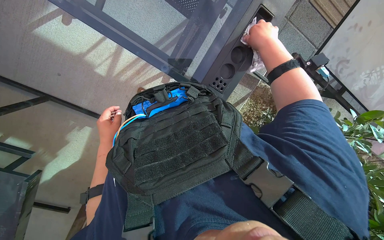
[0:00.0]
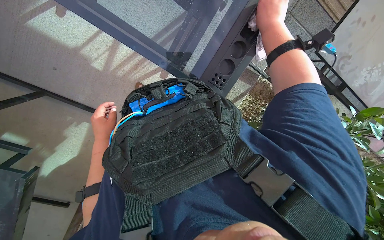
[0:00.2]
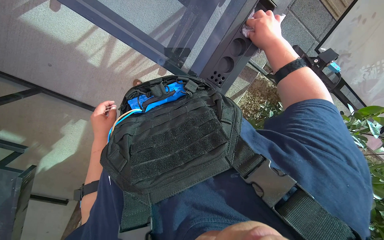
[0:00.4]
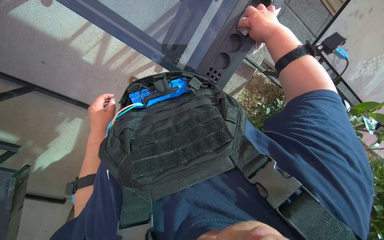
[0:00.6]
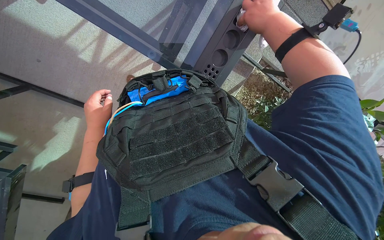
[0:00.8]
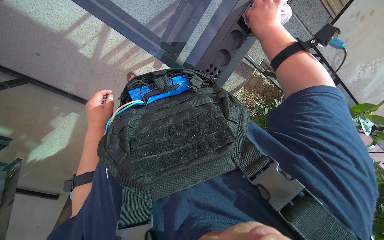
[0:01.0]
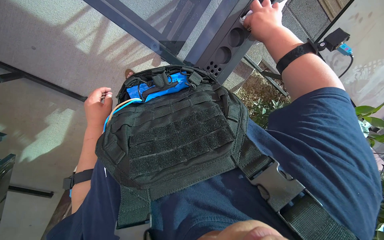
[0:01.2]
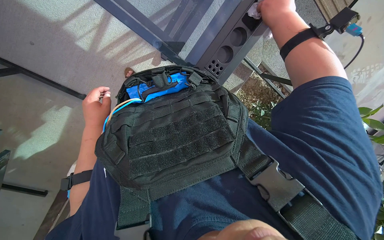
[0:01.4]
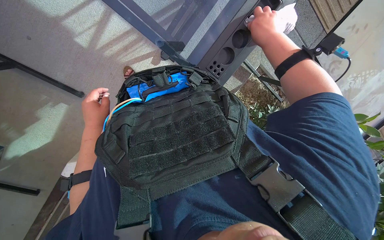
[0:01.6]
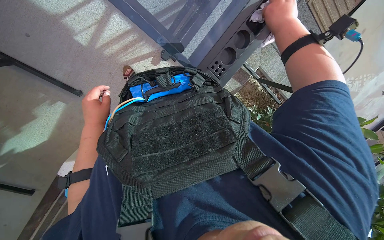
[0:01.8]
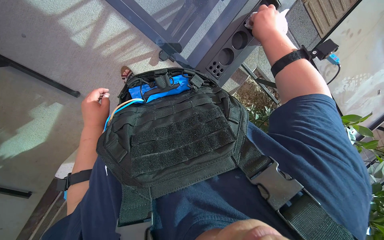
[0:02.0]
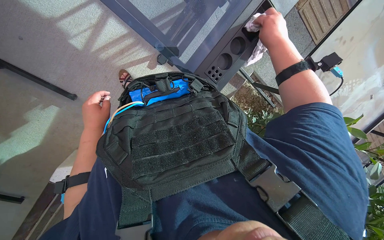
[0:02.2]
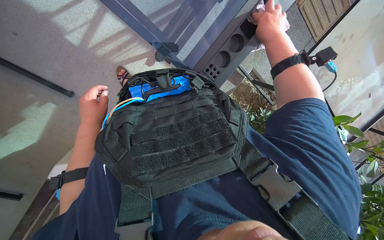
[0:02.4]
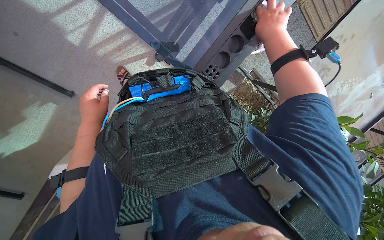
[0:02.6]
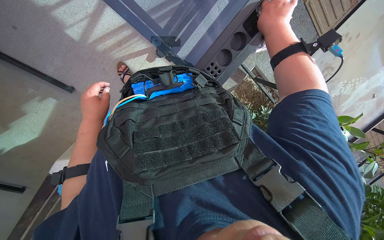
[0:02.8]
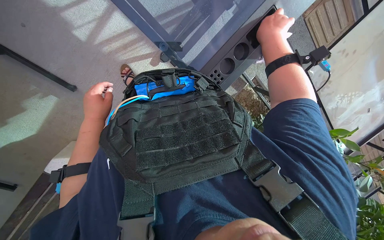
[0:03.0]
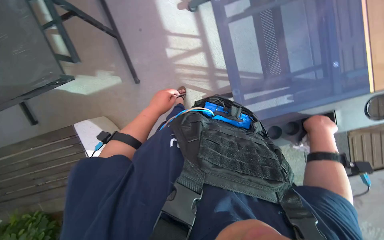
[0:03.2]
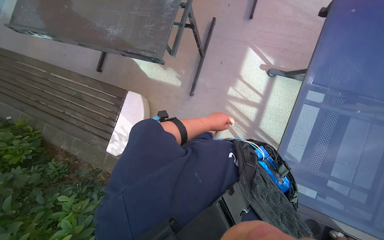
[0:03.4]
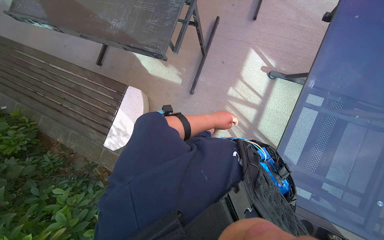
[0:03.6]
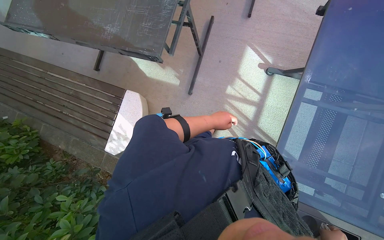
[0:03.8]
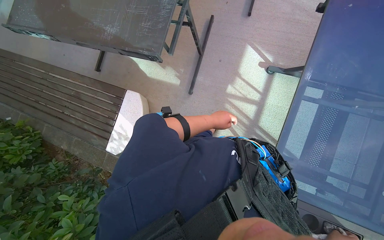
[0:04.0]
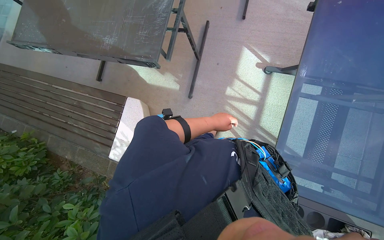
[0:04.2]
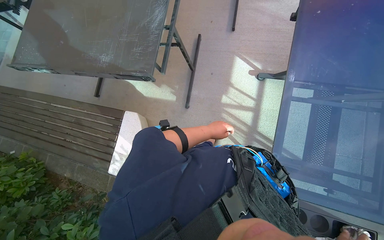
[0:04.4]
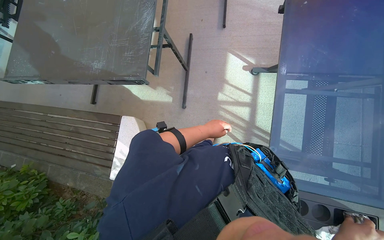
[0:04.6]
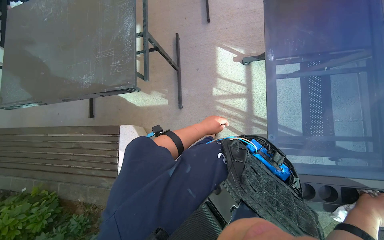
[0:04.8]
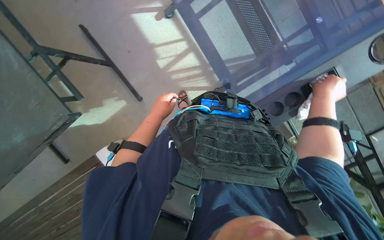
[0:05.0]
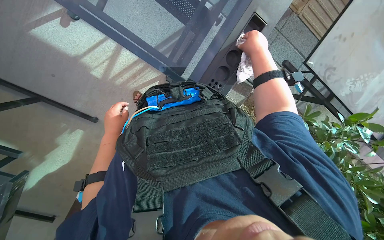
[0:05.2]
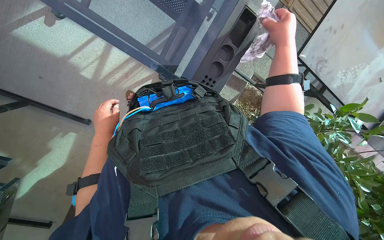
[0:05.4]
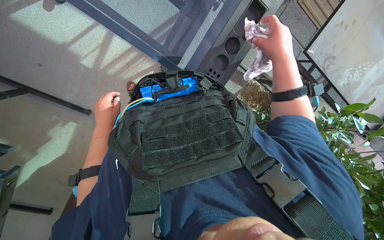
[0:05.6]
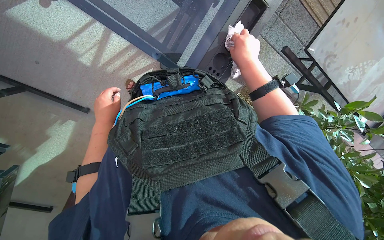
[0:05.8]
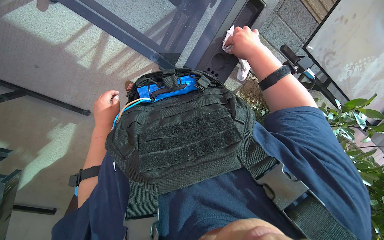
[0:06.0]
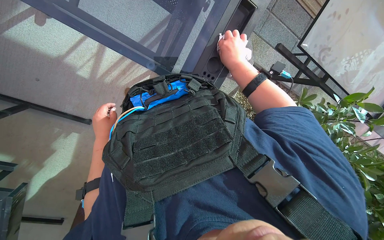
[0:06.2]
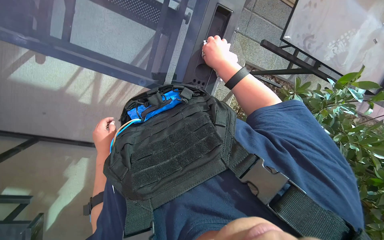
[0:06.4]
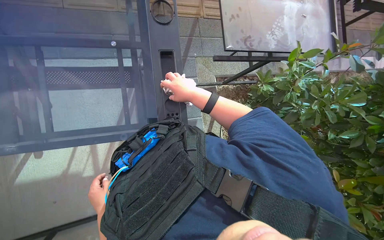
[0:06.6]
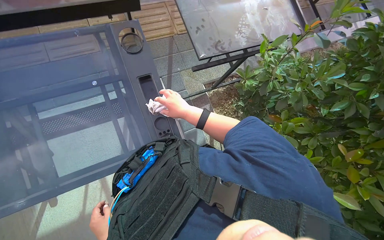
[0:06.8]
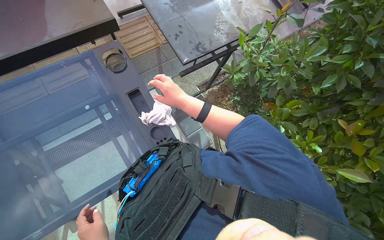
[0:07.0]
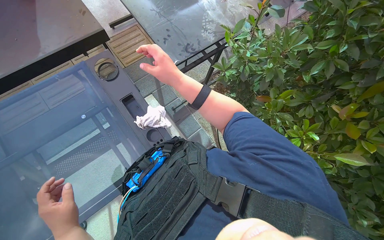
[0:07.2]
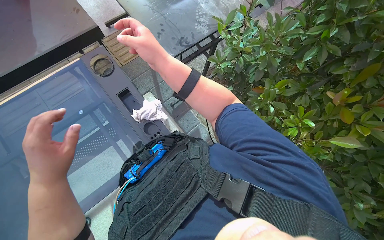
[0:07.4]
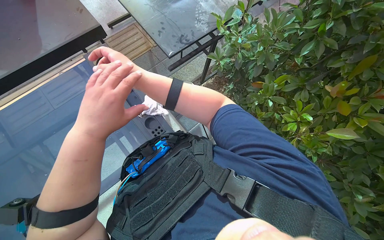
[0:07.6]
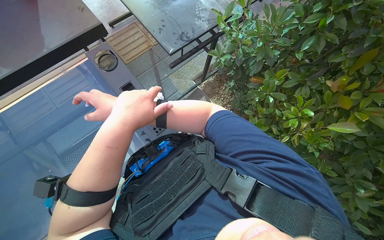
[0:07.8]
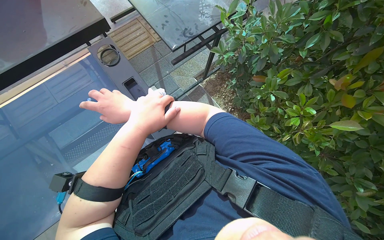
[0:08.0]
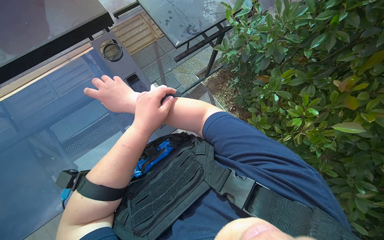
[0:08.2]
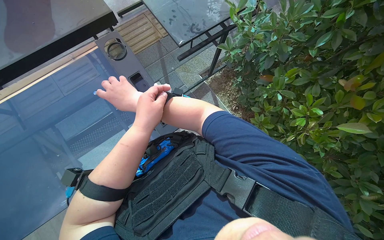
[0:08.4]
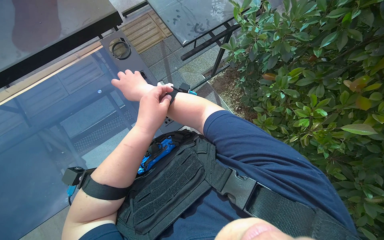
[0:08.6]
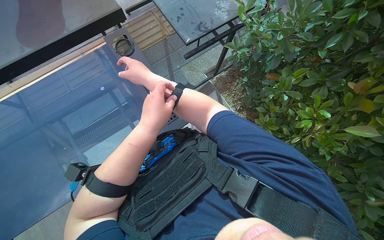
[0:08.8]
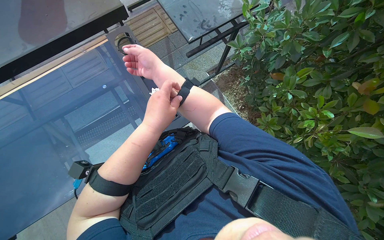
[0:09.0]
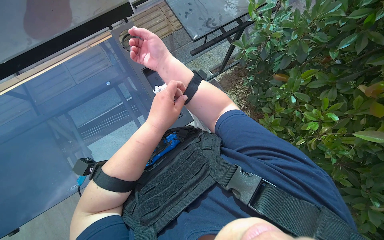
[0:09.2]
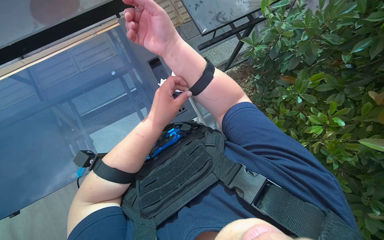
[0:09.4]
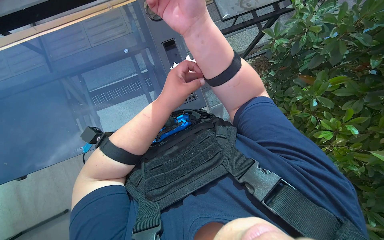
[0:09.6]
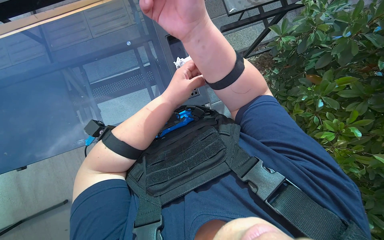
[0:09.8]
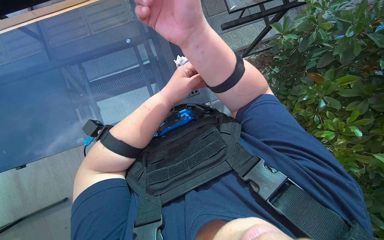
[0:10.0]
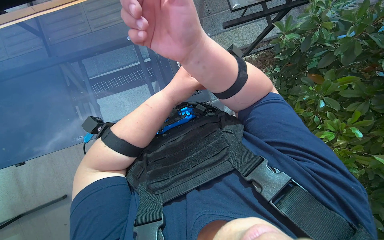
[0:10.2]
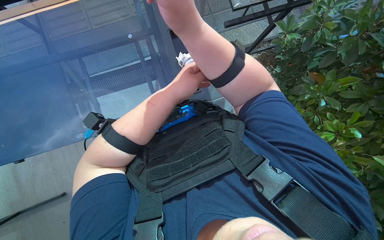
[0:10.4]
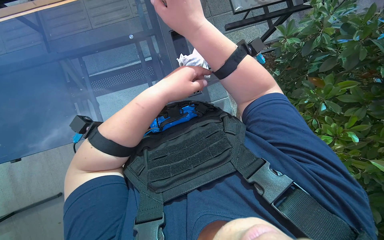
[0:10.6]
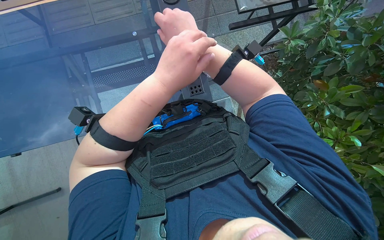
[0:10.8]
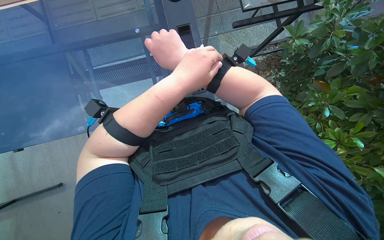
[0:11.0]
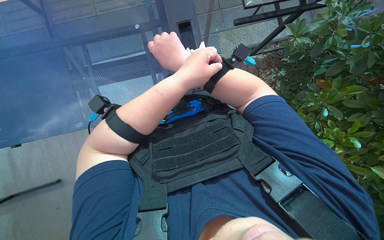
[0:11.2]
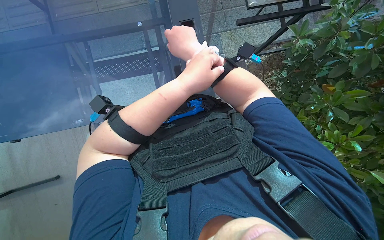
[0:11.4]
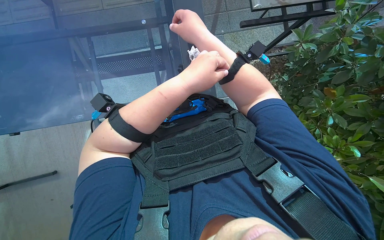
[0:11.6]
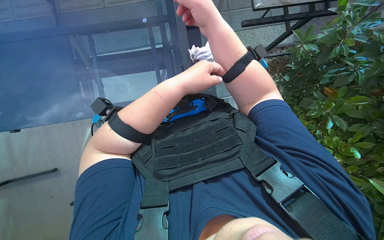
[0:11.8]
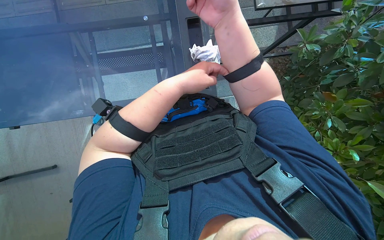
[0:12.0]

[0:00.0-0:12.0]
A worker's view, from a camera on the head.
Job: wiping surfaces.
The whole recording: Wiping glass table. The worker wipes the glass table with a white cloth.
0:00.0 to 0:03.0: The hands are busy where they are.
0:03.0 to 0:04.4: The wearer looks about 60 degrees further to the left. The wearer looks some 30 degrees further upward.
0:04.4 to 0:06.0: The head rotates some 75 degrees to the right. The view tilts some 25 degrees downward.
0:06.0 to 0:07.6: The view tilts roughly 20 degrees upward. The scene rotates counterclockwise by roughly 60 degrees.
0:09.0 to 0:10.4: The right hand is displaced nearer to the camera by roughly 10 cm.
0:10.4 to 0:12.0: The right hand goes roughly 10 cm farther from the camera.

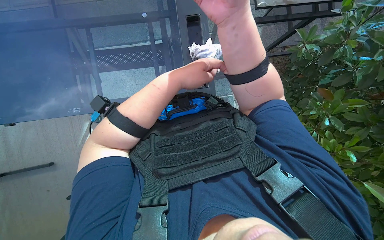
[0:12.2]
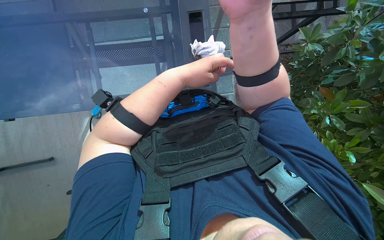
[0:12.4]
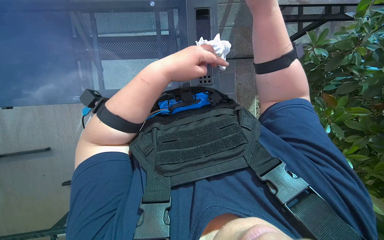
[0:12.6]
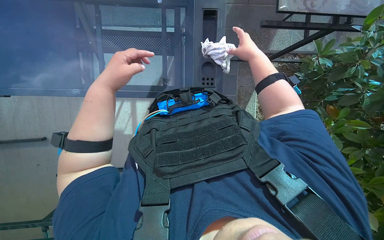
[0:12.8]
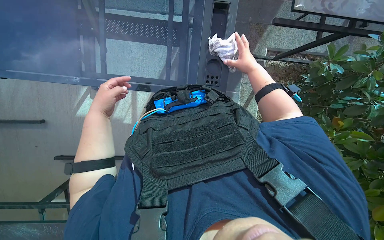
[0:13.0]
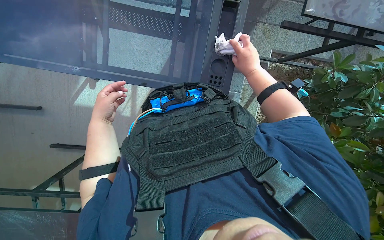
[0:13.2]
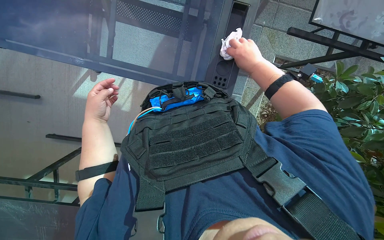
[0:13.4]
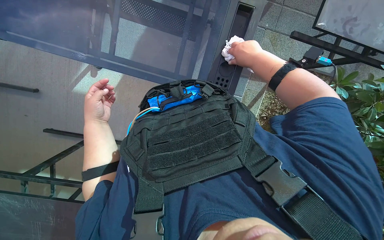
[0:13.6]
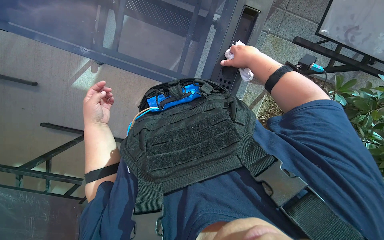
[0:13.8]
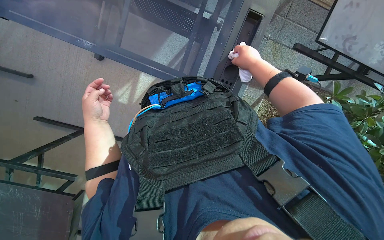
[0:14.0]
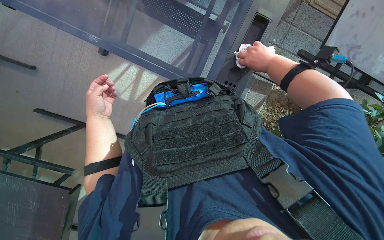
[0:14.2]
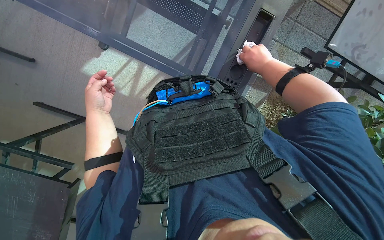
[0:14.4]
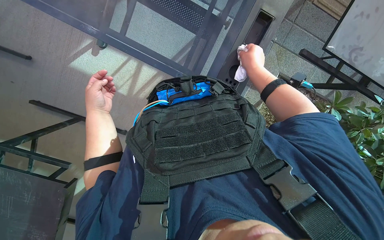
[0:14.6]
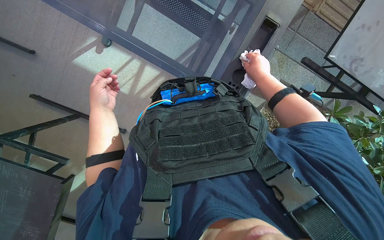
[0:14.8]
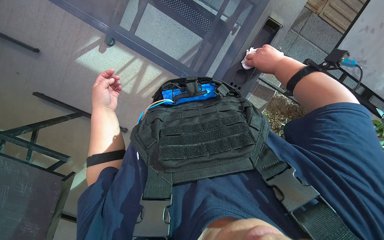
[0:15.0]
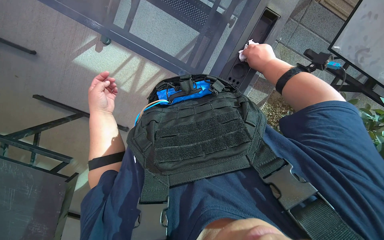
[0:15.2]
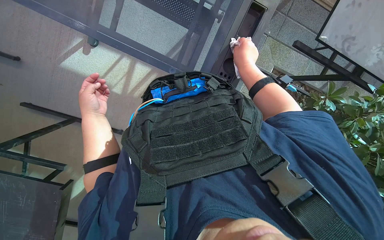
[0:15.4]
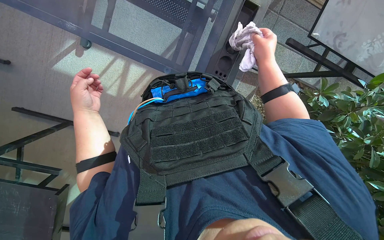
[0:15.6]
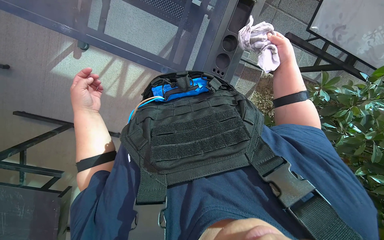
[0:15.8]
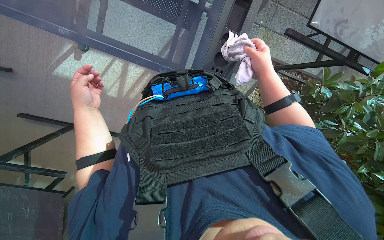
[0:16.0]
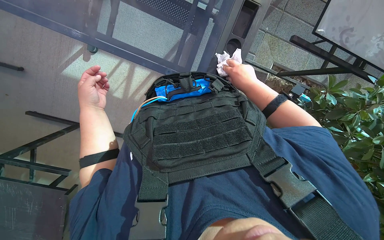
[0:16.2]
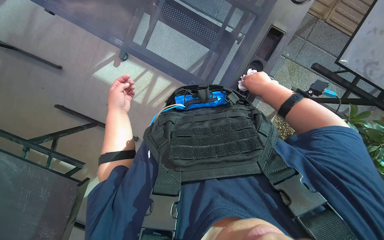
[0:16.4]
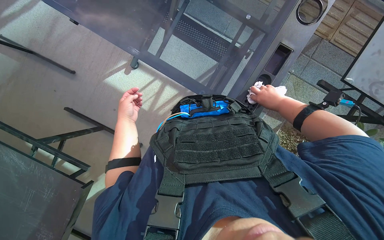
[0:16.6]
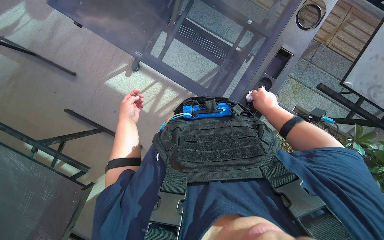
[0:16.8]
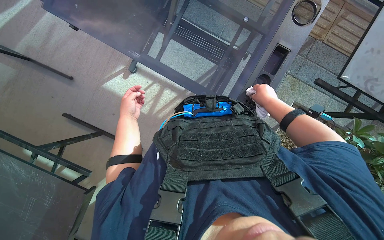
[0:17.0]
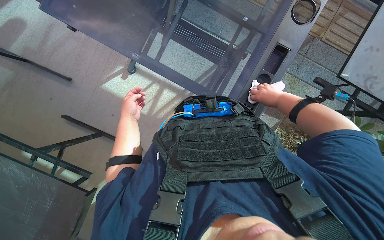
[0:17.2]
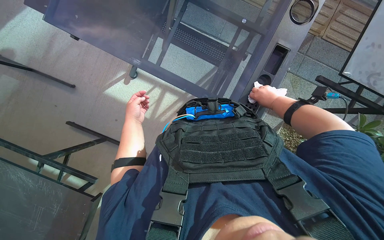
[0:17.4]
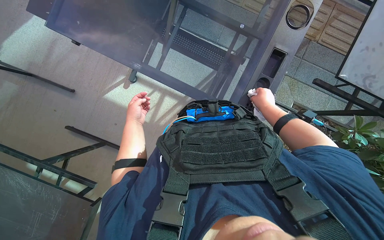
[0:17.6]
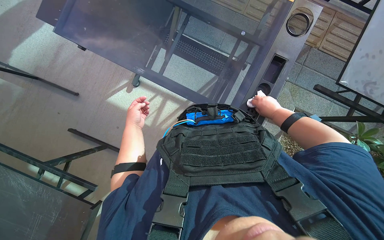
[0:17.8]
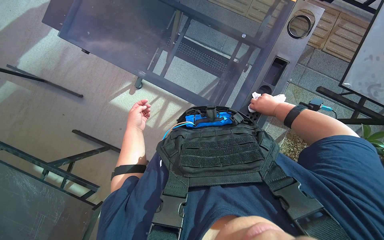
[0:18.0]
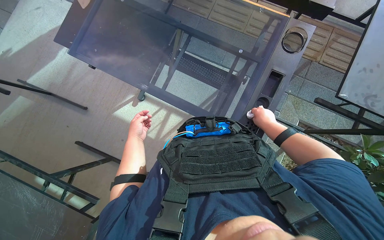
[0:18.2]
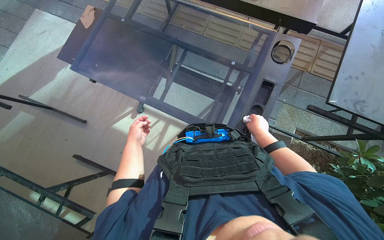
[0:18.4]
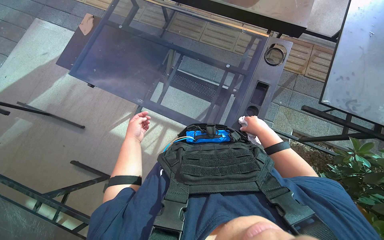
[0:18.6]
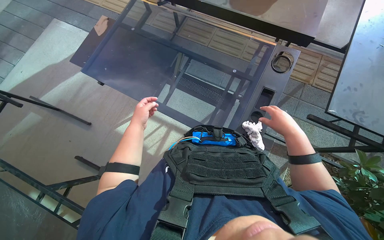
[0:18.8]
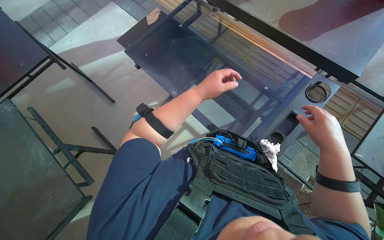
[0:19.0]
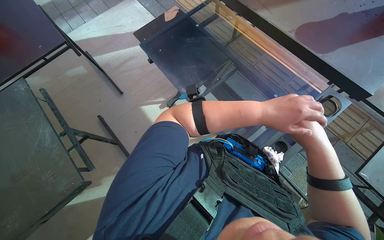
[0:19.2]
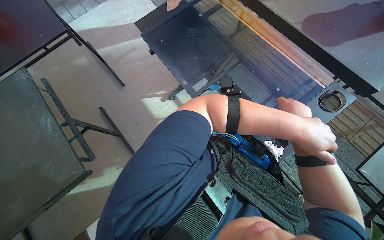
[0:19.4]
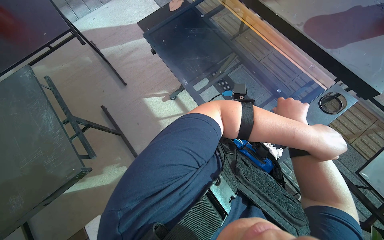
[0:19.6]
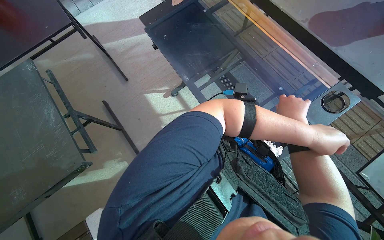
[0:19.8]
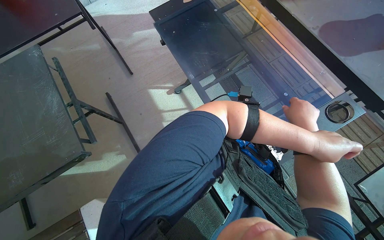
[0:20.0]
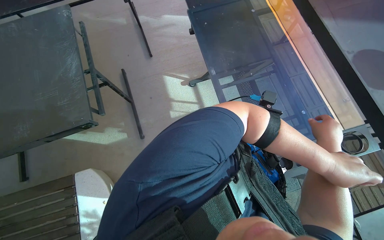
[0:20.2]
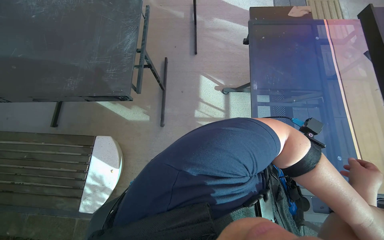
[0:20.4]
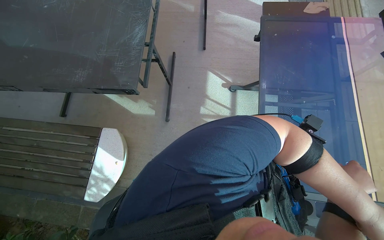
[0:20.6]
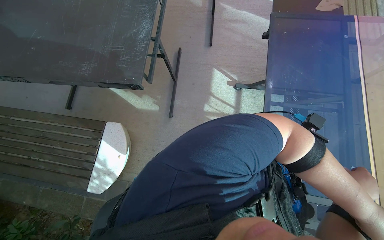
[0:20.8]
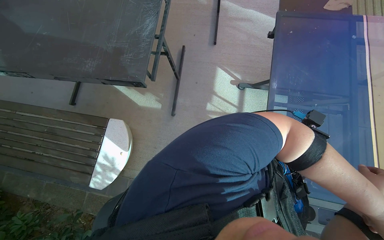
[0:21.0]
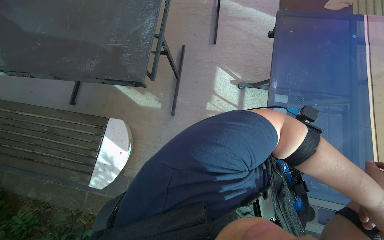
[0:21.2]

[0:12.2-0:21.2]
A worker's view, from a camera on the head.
Job: wiping surfaces.
The whole recording: Wiping glass table. The worker wipes the glass table with a white cloth.
0:12.2 to 0:13.8: The left hand moves to the left, down the picture and farther from the camera, some 40 cm. The right hand shifts some 20 cm farther from the camera.
0:13.8 to 0:15.2: The right hand goes left and right, some 10 cm each way, reversing 2 times.
0:16.6 to 0:18.2: The hands stay close to where they were, moving slightly.
0:18.2 to 0:19.8: The scene turns approximately 25 degrees clockwise in the picture. The right hand heads nearer to the camera, covering some 15 cm.
0:19.8 to 0:21.2: The head turns to the left by approximately 45 degrees.
